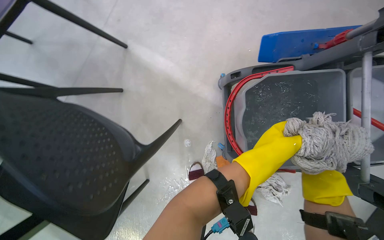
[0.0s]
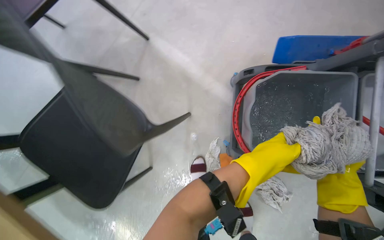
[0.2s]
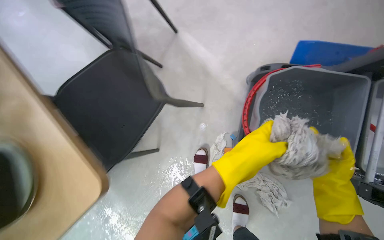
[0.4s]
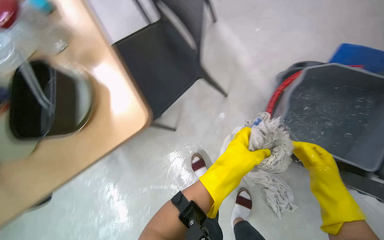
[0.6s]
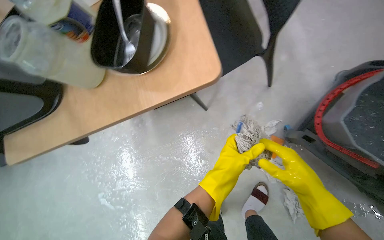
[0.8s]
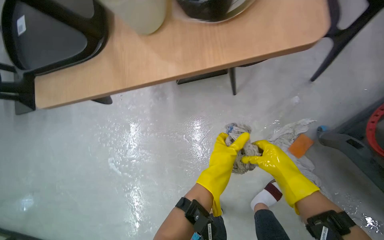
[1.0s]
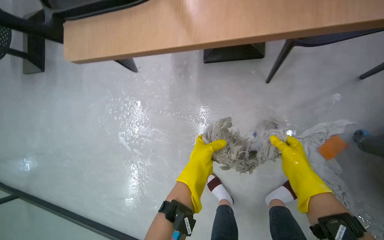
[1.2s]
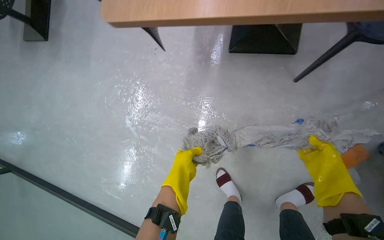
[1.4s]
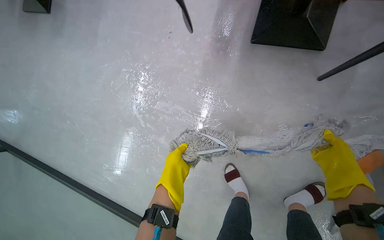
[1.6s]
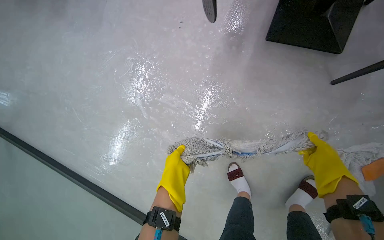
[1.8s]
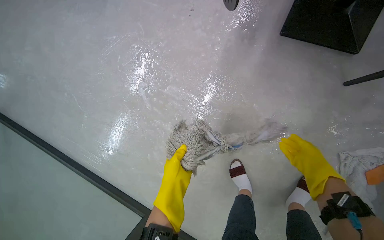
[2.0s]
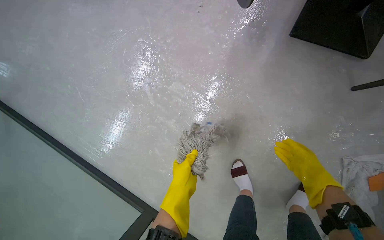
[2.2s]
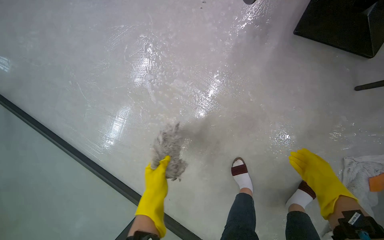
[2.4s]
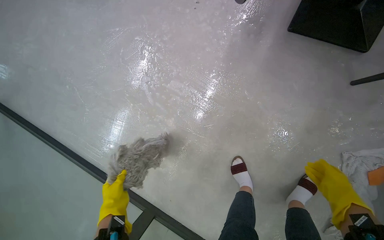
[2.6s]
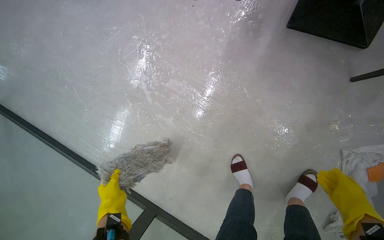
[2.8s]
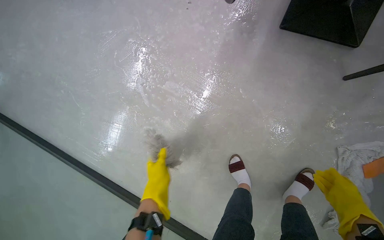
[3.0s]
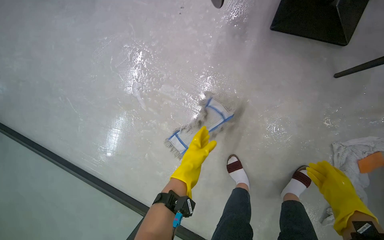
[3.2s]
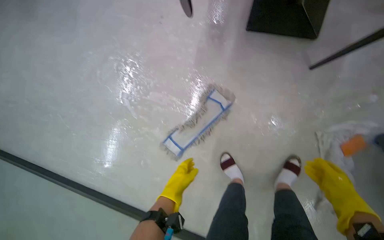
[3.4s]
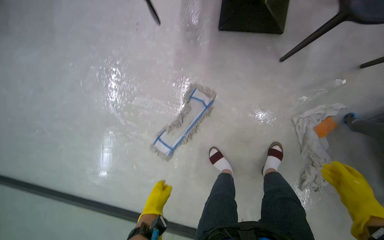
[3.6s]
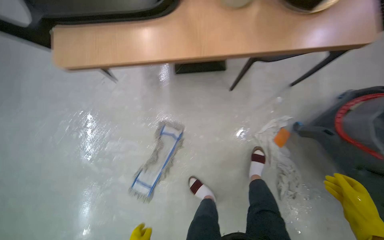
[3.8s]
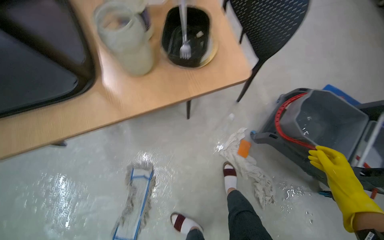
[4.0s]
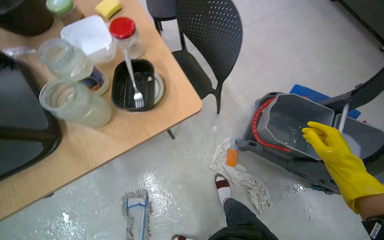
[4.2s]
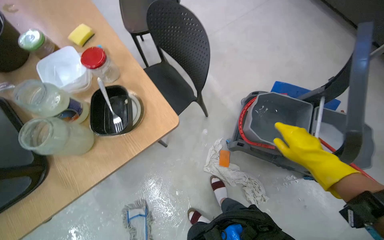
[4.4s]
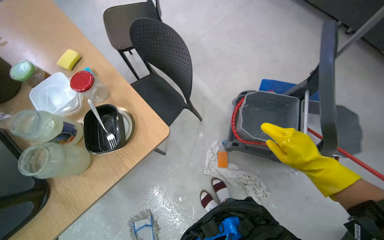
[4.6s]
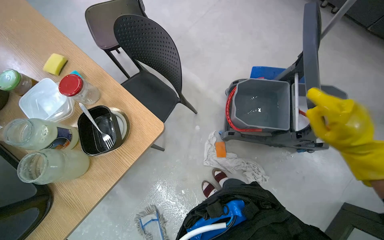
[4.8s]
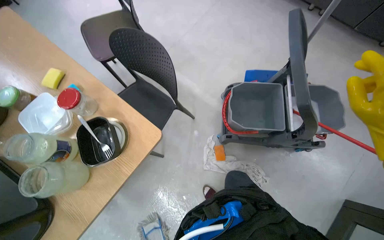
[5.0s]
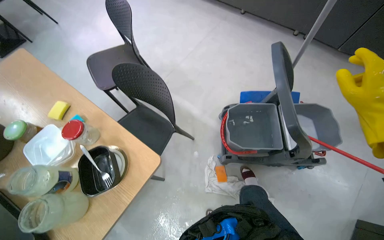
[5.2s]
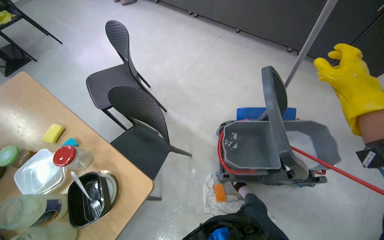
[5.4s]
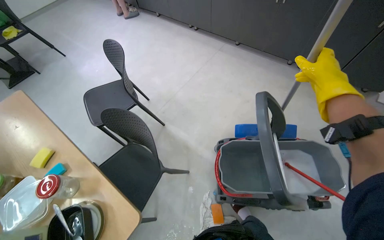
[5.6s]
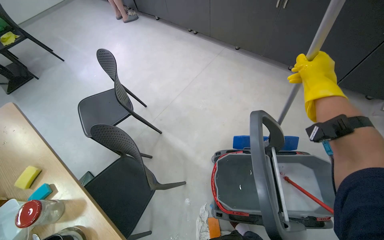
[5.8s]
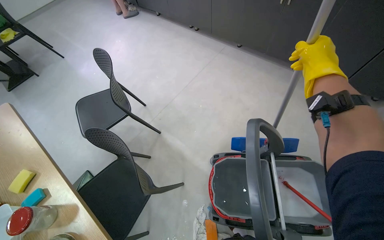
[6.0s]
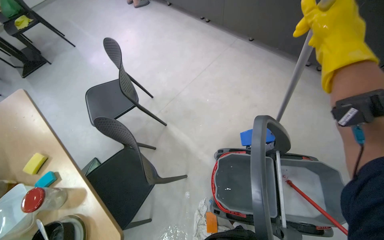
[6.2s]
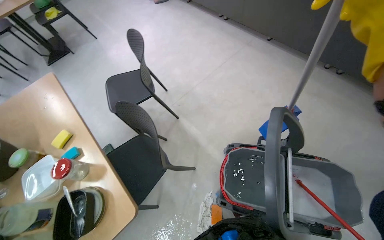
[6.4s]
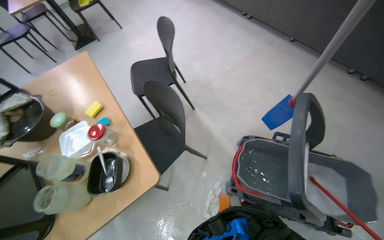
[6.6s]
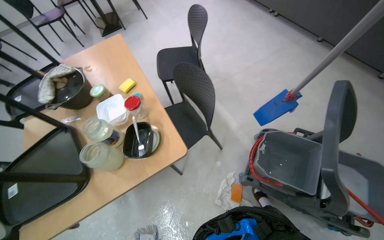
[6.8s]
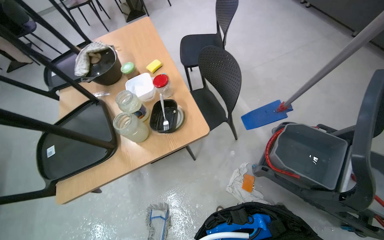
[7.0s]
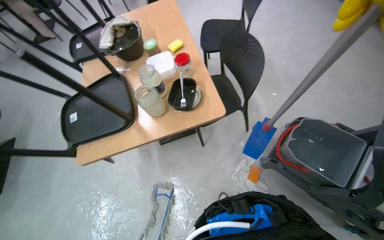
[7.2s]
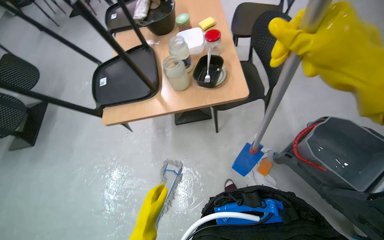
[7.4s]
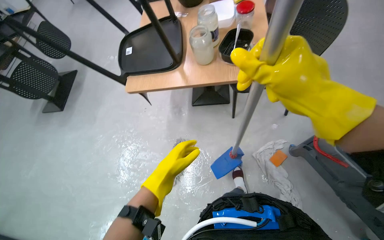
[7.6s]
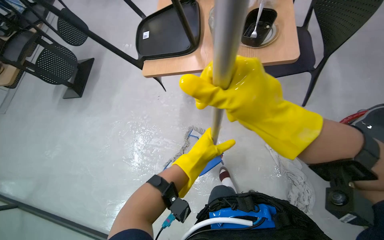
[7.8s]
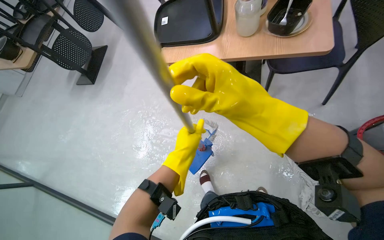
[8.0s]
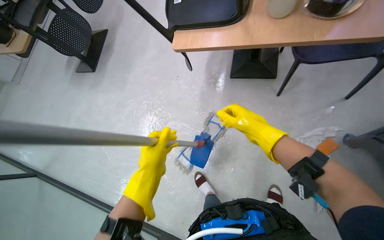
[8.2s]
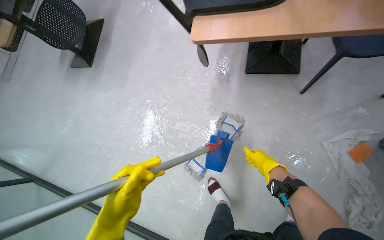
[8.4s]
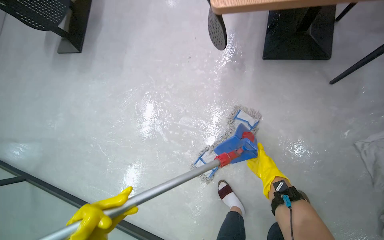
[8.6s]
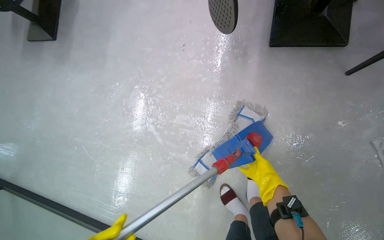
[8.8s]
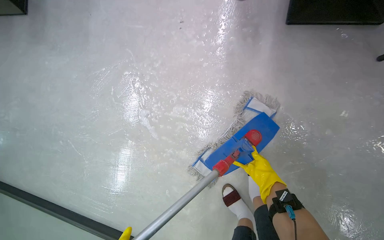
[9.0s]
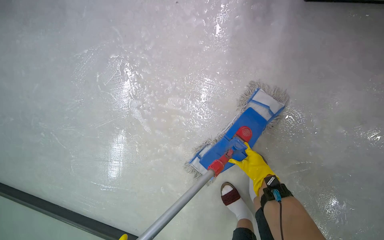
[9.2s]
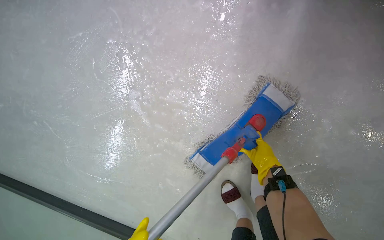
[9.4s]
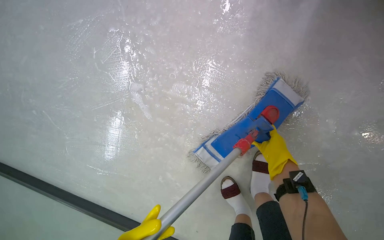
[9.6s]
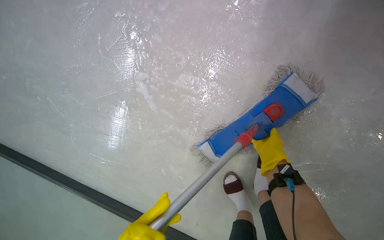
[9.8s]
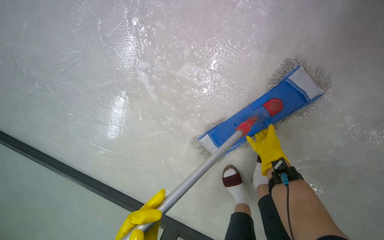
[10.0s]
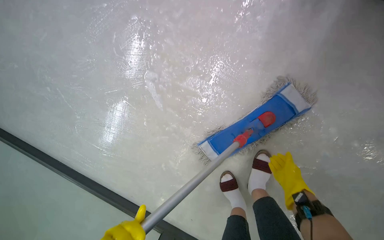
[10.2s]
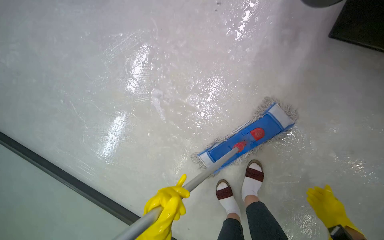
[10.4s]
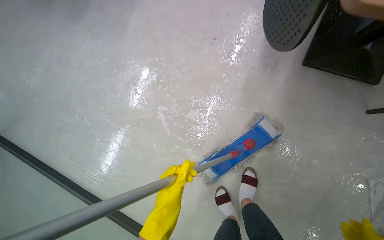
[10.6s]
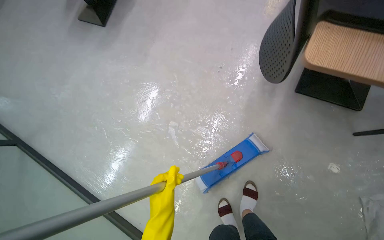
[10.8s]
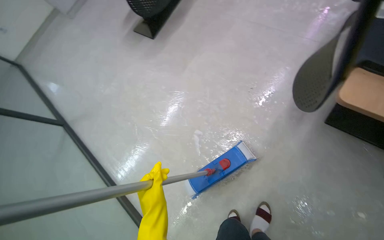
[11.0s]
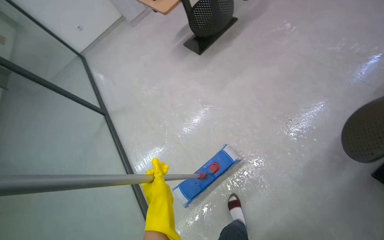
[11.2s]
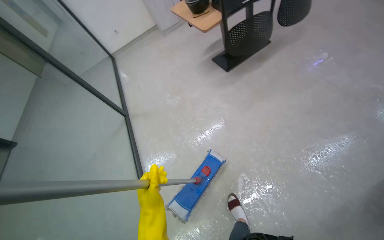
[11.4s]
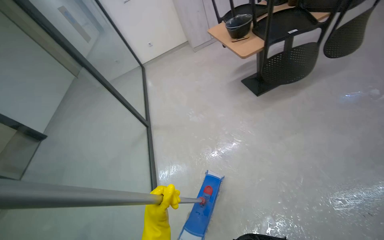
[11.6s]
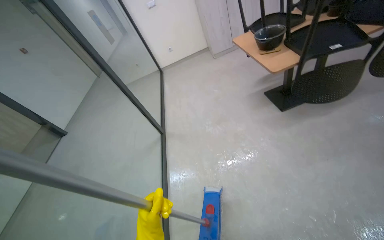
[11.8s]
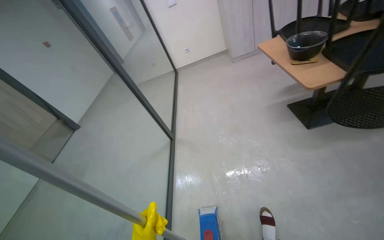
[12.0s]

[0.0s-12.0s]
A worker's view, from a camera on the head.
Job: mopping floor.
The whole recording: Mopping the floor. The worker mops the floor, wringing out the mop head into the bucket and over the floor.
0.0s to 1.6s: The camera is carried roughly 80 cm. The wearer looks some 70 degrees further to the left. The view tilts approximately 20 degrees downward.
1.6s to 3.0s: Both hands travel together down the picture, roughly 10 cm. The left hand reaches about 25 cm to the left, then returns.
3.0s to 4.4s: The camera is carried approximately 70 cm. The wearer looks approximately 60 degrees further to the right. The camera pitches upward, by roughly 25 degrees.
4.4s to 6.0s: The head travels some 40 cm. The view tilts about 15 degrees upward.
6.0s to 7.6s: The camera travels some 60 cm. The wearer's head swings roughly 55 degrees to the left. The view tips downward by approximately 15 degrees.
7.6s to 9.0s: The head travels roughly 80 cm. The view tilts roughly 25 degrees downward.
9.0s to 10.4s: The right hand goes about 20 cm nearer to the camera and to the right.
10.4s to 12.0s: The head travels approximately 80 cm. The head rotates some 60 degrees to the left. The wearer looks roughly 30 degrees further upward.

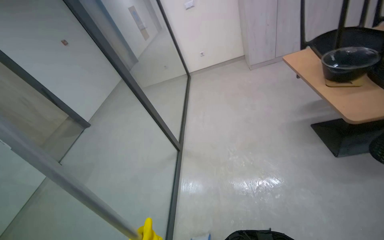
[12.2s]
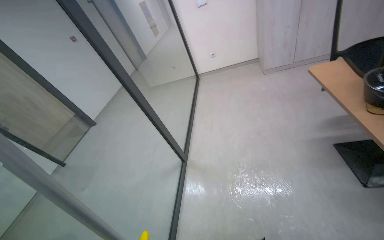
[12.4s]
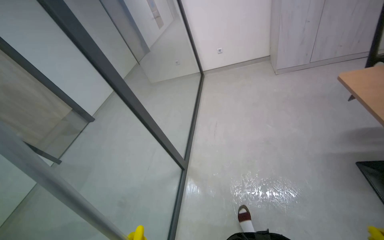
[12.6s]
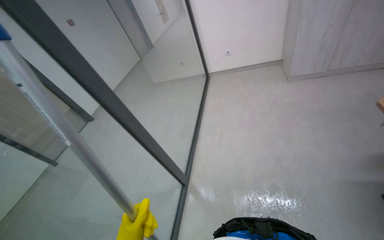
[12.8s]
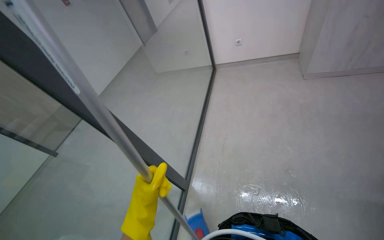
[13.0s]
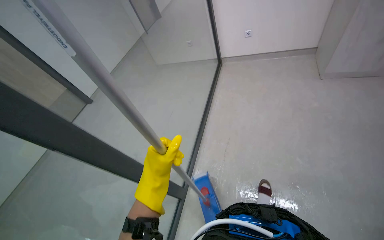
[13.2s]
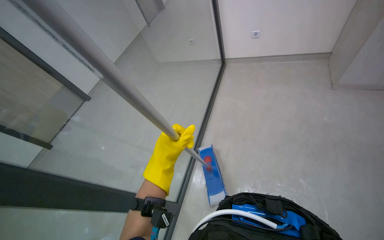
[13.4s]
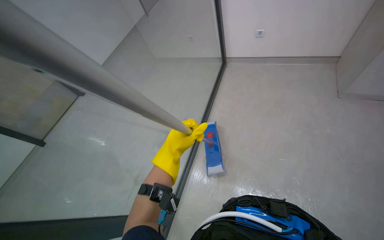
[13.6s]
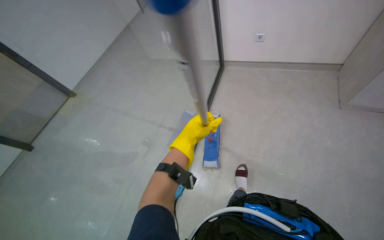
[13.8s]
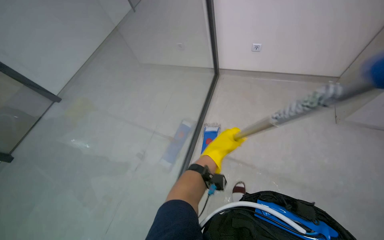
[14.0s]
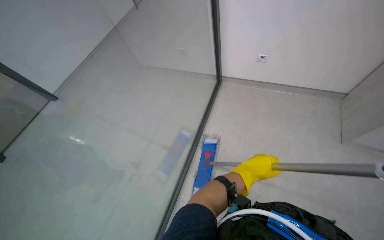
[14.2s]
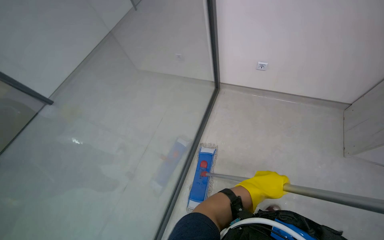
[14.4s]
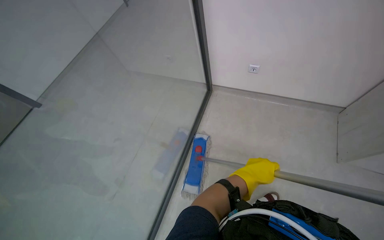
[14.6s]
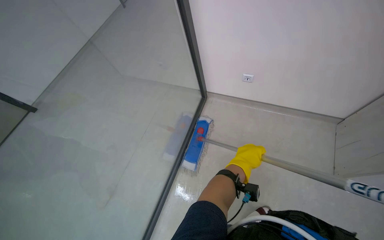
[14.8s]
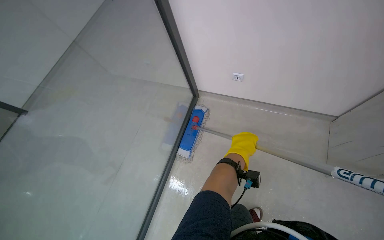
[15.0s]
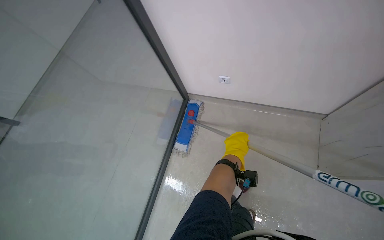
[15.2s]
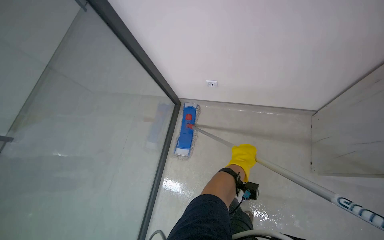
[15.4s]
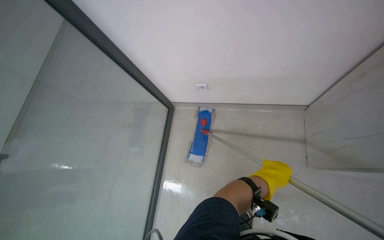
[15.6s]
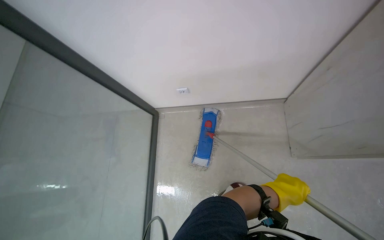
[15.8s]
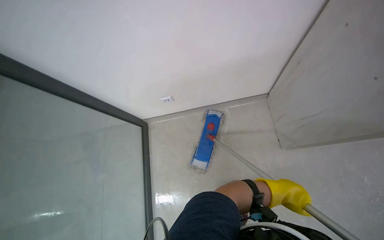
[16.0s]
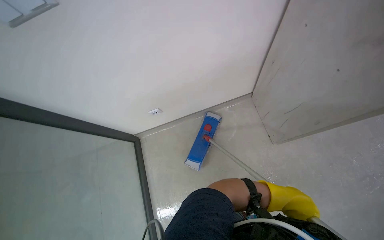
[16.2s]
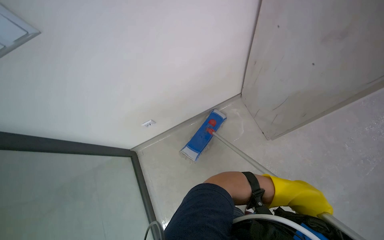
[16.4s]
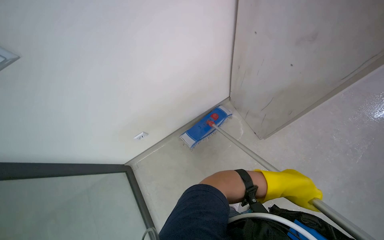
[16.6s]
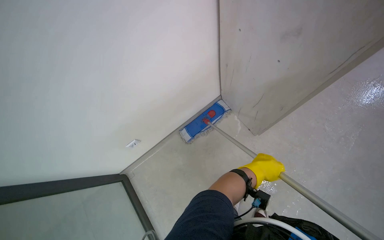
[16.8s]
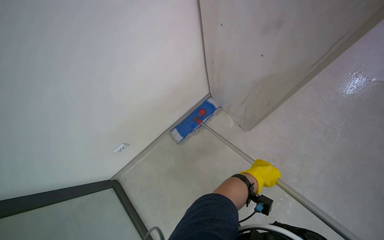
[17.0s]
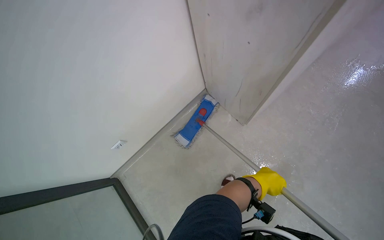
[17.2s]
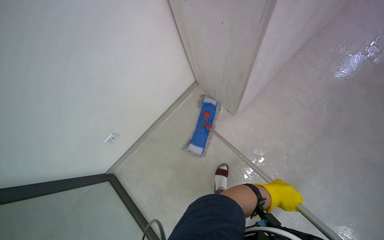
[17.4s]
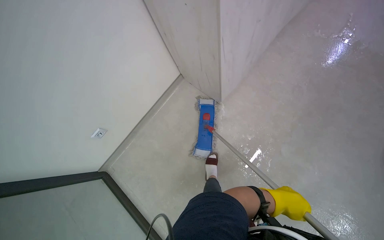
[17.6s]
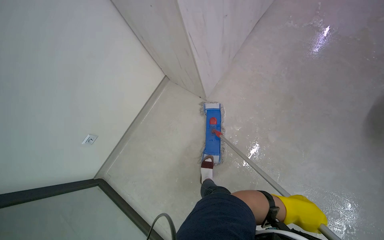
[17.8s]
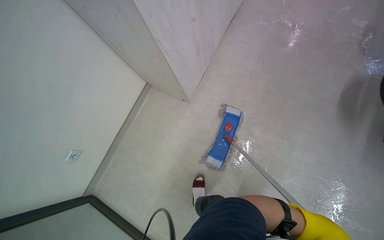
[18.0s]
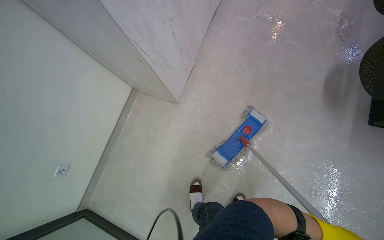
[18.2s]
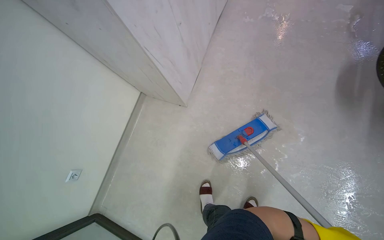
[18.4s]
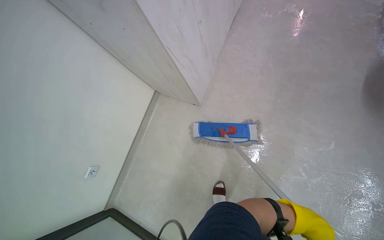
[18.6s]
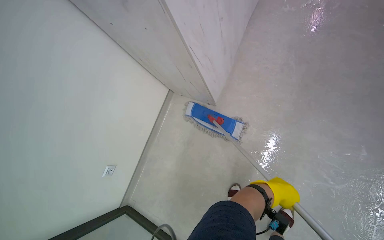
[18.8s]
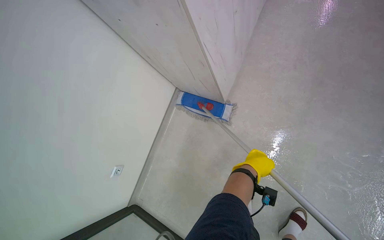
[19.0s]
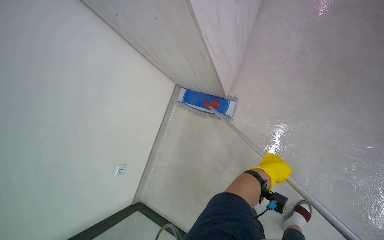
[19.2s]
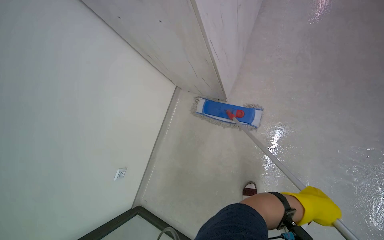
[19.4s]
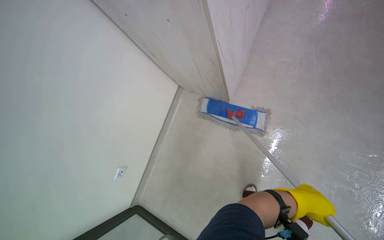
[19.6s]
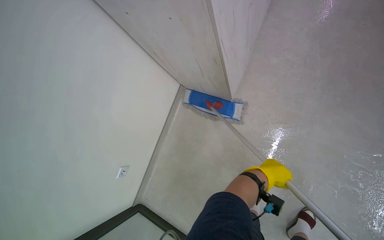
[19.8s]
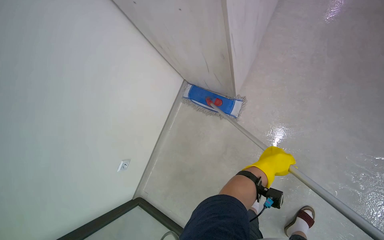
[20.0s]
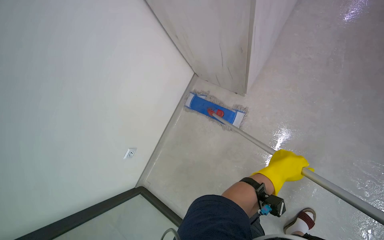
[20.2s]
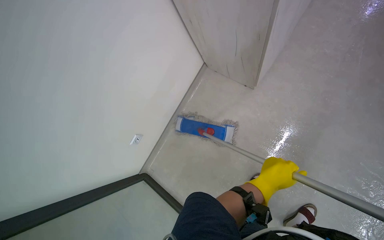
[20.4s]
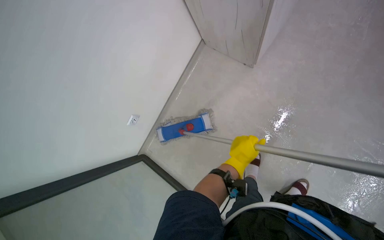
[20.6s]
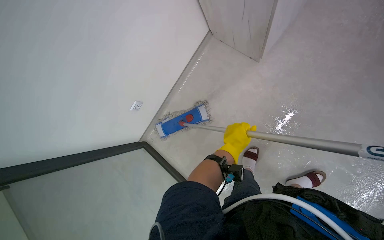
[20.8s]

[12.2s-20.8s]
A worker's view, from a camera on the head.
Job: mopping floor.
The whole recording: Mopping the floor. The worker mops the floor, wringing out the mop head into the bucket and over the floor.
12.2s to 13.6s: The head travels about 1.5 m. The wearer looks some 20 degrees further downward.
13.6s to 15.0s: The view tips upward by roughly 15 degrees. The left hand is displaced to the right and farther from the camera by roughly 40 cm.
15.0s to 16.6s: The wearer's head swings approximately 30 degrees to the right. The left hand shifts approximately 25 cm nearer to the camera and to the right.
16.6s to 18.0s: The left hand moves down the picture and nearer to the camera, roughly 35 cm.
19.4s to 20.8s: The view tilts some 15 degrees downward. The left hand is displaced to the left and up the picture by approximately 20 cm.
